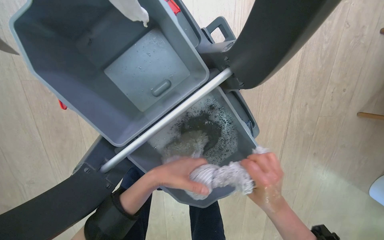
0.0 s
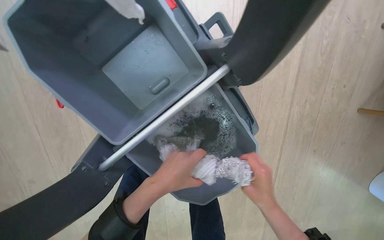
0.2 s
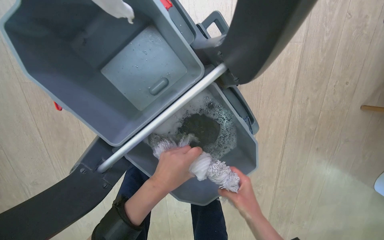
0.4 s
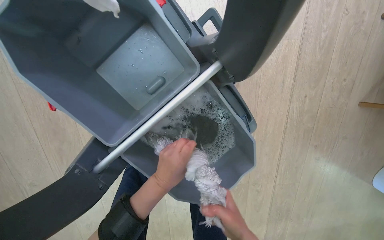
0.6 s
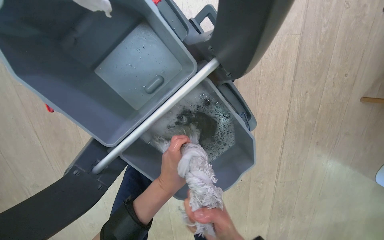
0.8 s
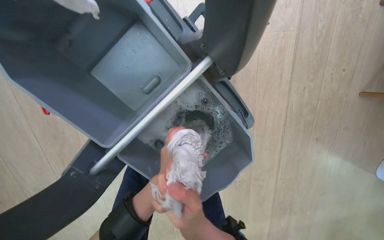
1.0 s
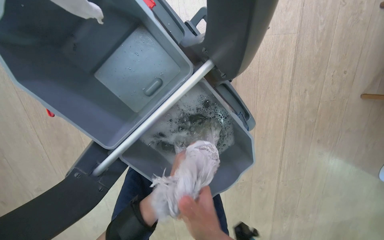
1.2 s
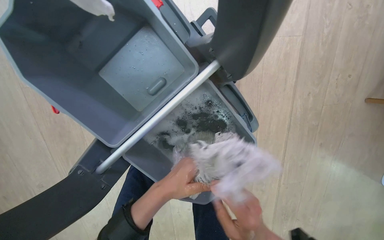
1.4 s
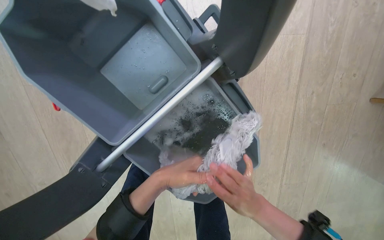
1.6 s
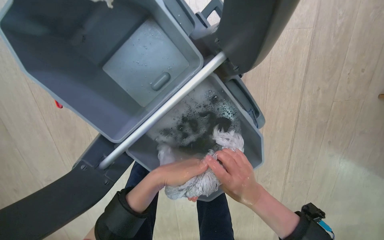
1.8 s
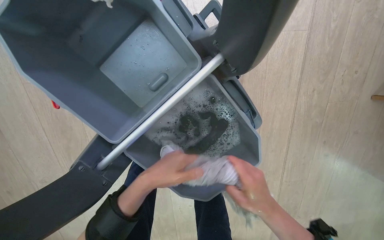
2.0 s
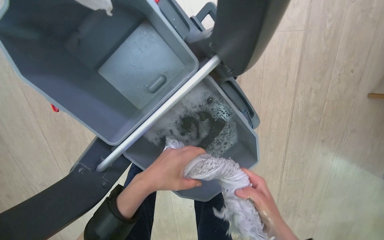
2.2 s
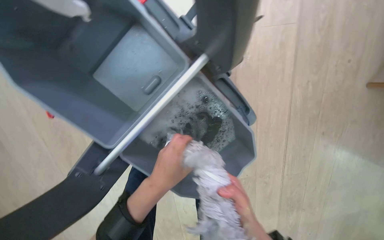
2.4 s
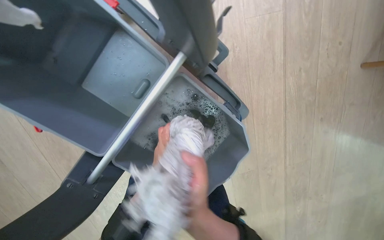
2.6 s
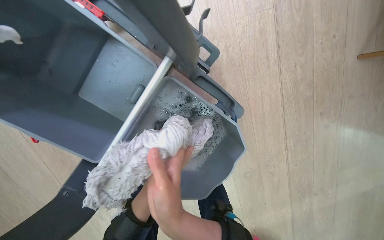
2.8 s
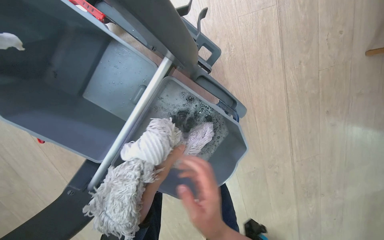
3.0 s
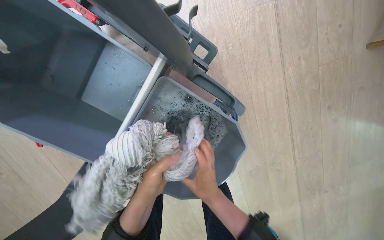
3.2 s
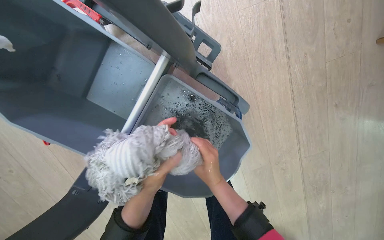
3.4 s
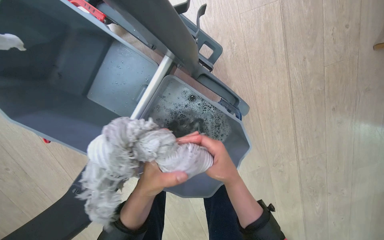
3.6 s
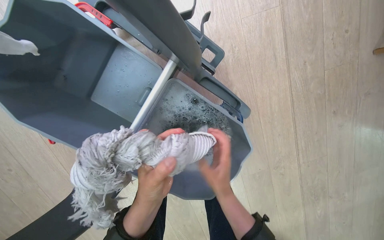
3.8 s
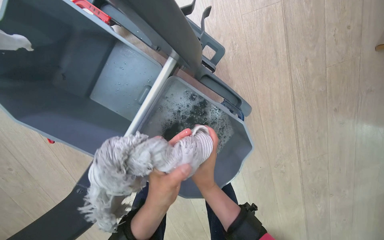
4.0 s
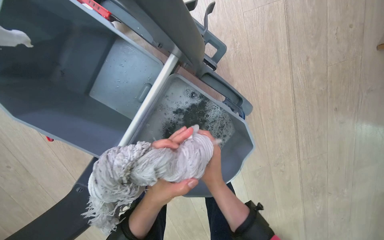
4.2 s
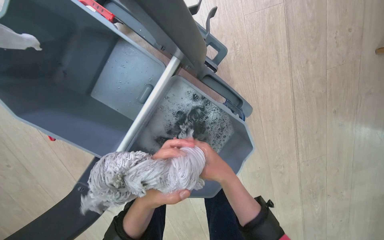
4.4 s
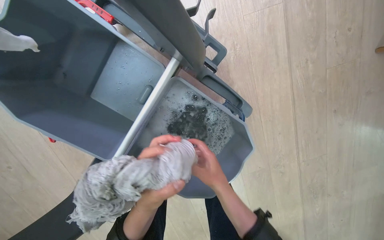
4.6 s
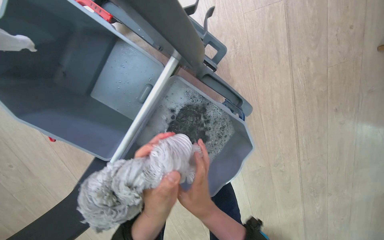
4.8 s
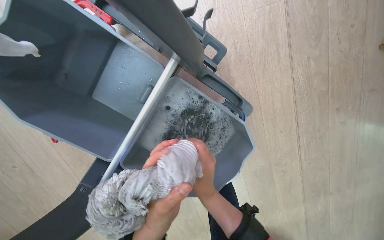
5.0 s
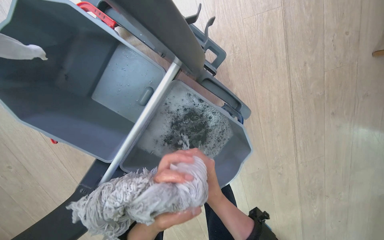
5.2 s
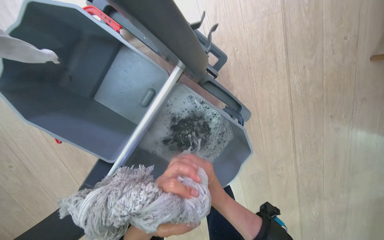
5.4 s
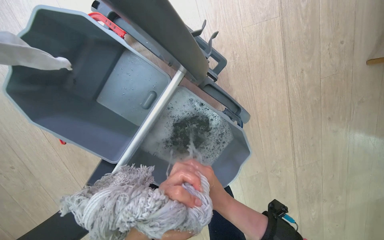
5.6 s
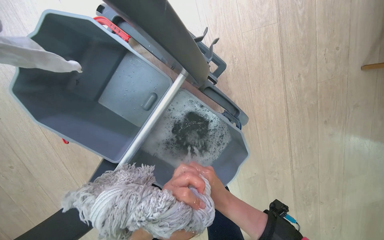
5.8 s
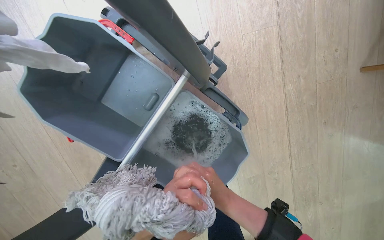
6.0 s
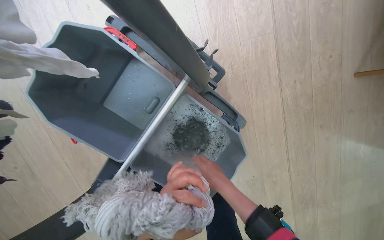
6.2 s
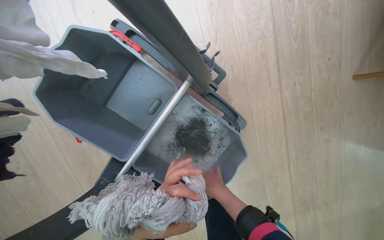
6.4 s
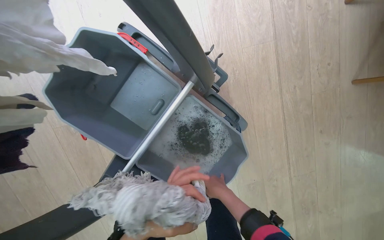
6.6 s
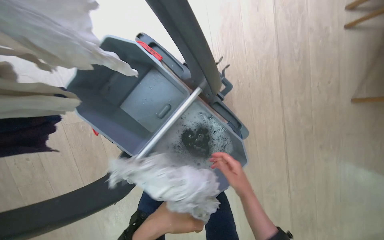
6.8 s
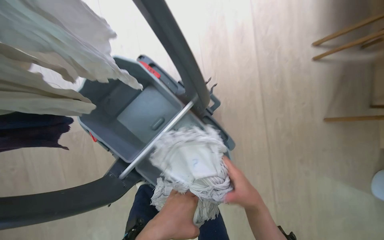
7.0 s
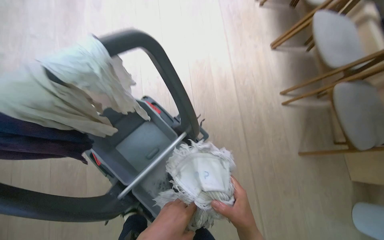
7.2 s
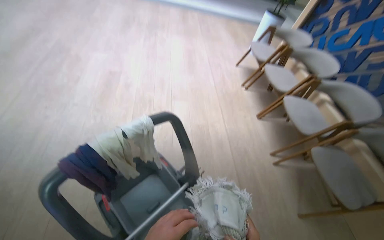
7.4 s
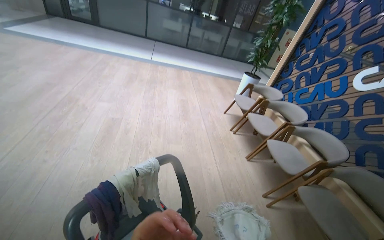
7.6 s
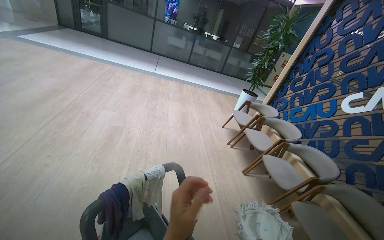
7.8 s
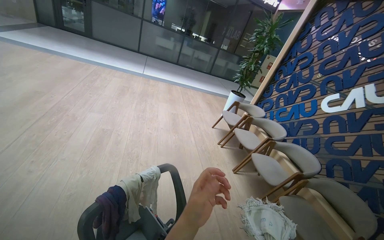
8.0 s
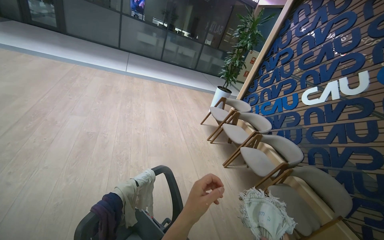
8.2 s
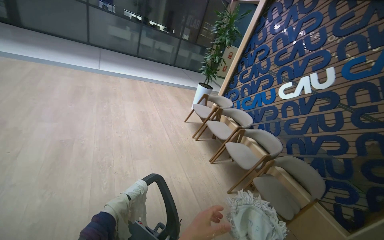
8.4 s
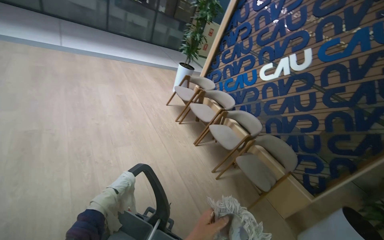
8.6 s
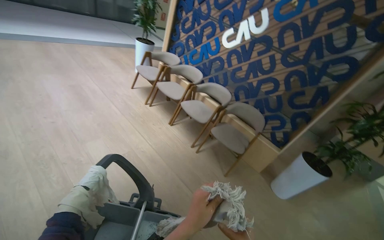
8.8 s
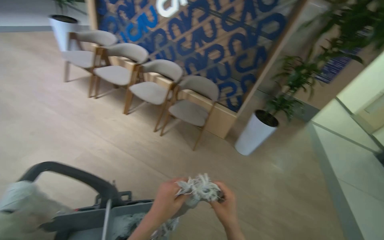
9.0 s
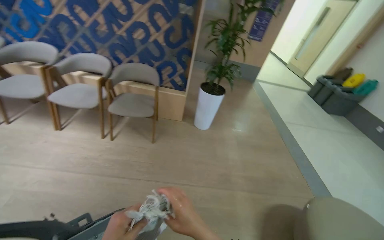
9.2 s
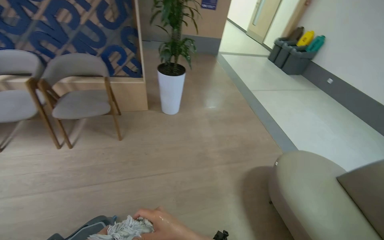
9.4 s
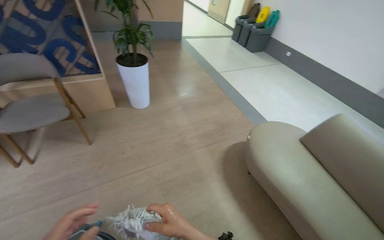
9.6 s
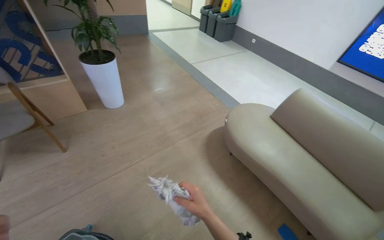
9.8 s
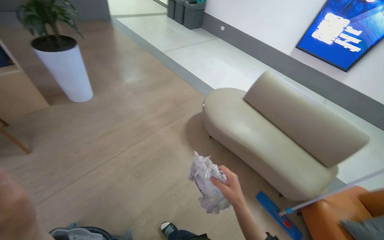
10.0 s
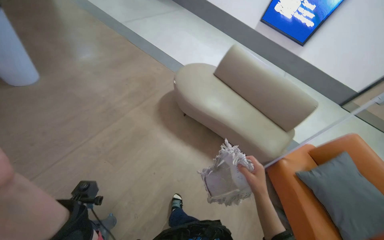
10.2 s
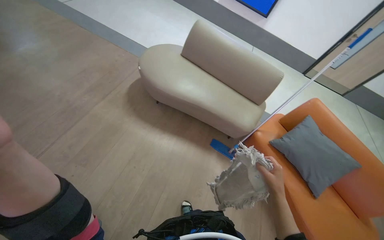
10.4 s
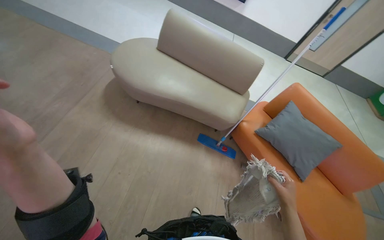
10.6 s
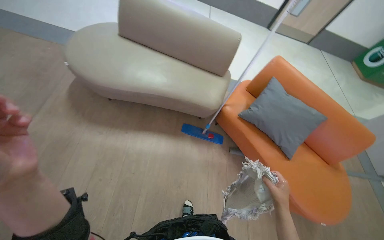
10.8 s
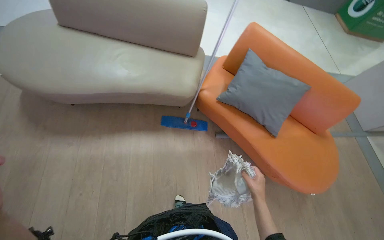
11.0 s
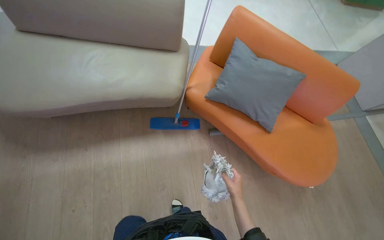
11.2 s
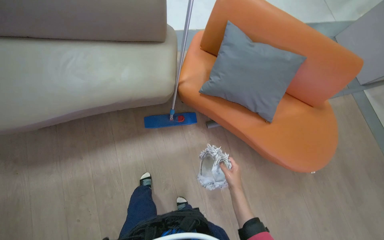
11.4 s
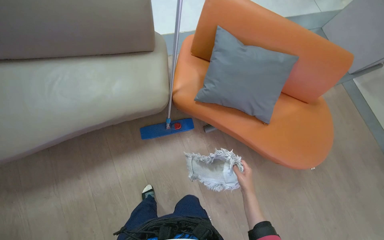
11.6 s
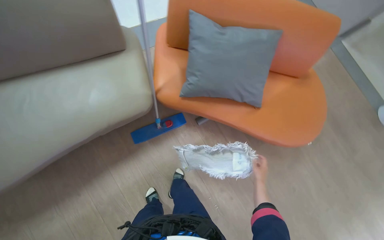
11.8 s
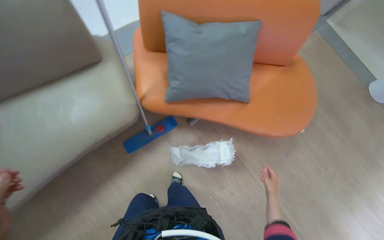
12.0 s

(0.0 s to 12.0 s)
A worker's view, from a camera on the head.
Job: preparing cleaning supplies.
The whole recording: Wringing cleaning cloth. The worker wrings out a cleaning cloth in the bucket of the cleaning cart.
1.6 s - 3.0 s: The right hand moves nearer to the camera and to the right, some 20 cm.
3.0 s - 4.4 s: The right hand shifts some 10 cm up the picture, and travels farther from the camera and back again, approximately 15 cm each way.
6.0 s - 7.6 s: The camera travels roughly 60 cm. The camera pitches upward, by some 70 degrees.
7.6 s - 9.0 s: The head turns to the right by roughly 55 degrees. The view tips downward by roughly 20 degrees.
9.0 s - 10.4 s: The wearer looks roughly 95 degrees further to the right. The view tips downward by some 35 degrees.
10.4 s - 12.0 s: The wearer moves roughly 90 cm. The wearer looks about 60 degrees further to the right. The view tips downward by about 35 degrees.

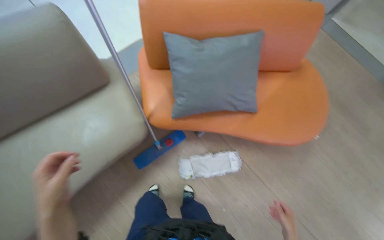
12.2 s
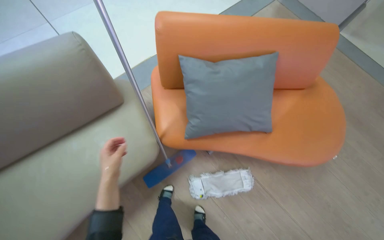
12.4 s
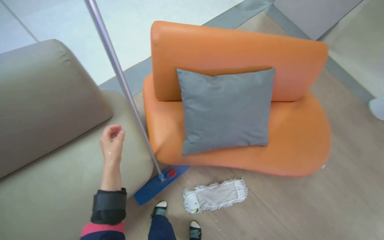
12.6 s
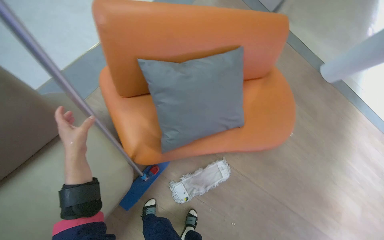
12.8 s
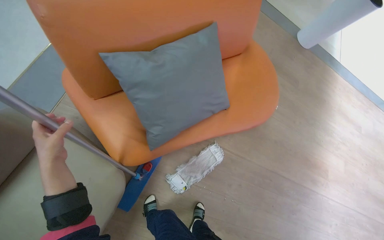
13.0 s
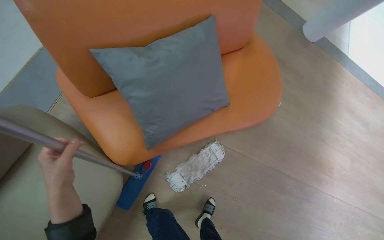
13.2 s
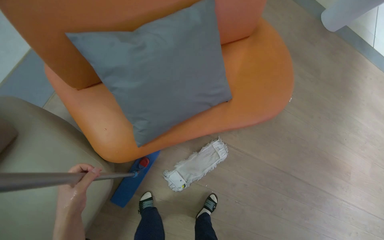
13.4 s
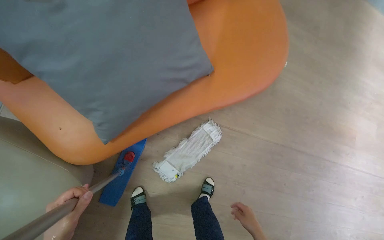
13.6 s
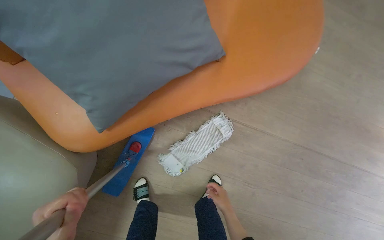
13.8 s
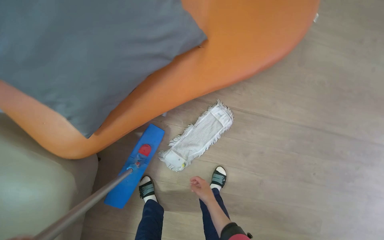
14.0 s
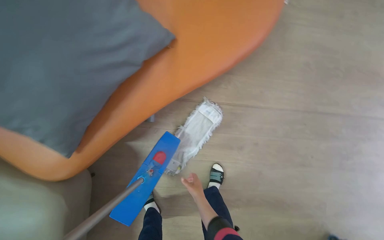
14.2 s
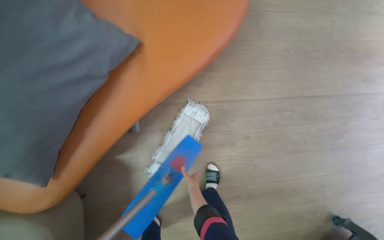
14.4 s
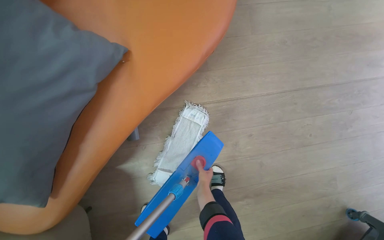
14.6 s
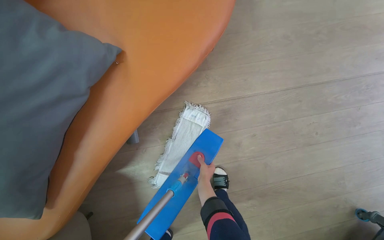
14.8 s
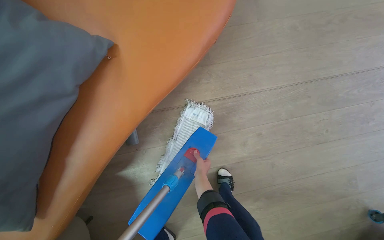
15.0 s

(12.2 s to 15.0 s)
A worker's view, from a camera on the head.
Job: preparing cleaning supplies.
The whole recording: Wringing cleaning cloth. The worker wrings out a cleaning cloth in the bucket of the cleaning cart.
12.2 s - 13.6 s: The head turns to the right by about 30 degrees. The view tilts roughly 20 degrees downward.
13.6 s - 15.0 s: The camera travels some 40 cm. Everything in view rotates some 25 degrees counterclockwise.

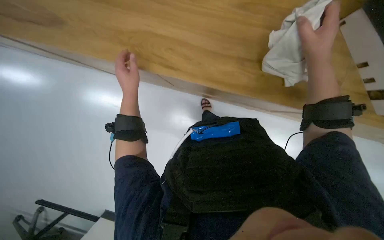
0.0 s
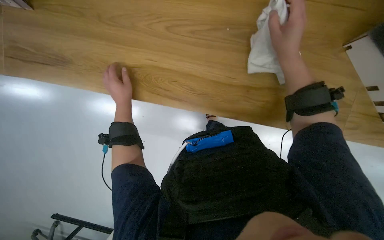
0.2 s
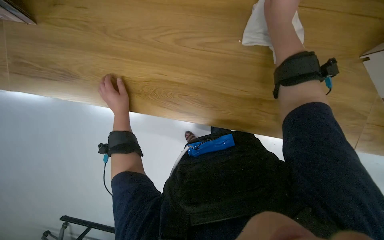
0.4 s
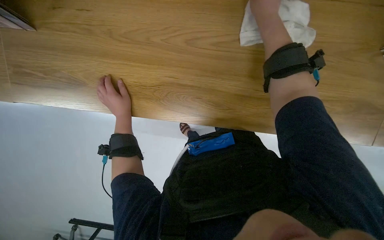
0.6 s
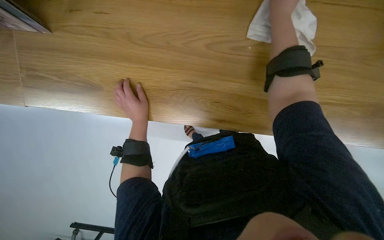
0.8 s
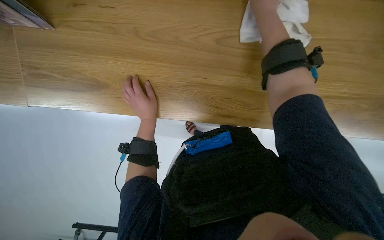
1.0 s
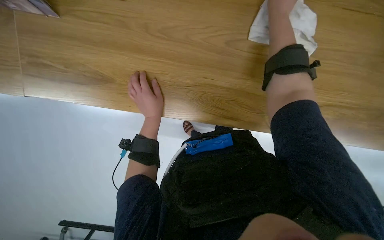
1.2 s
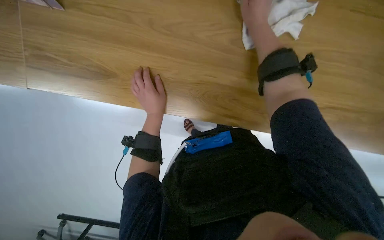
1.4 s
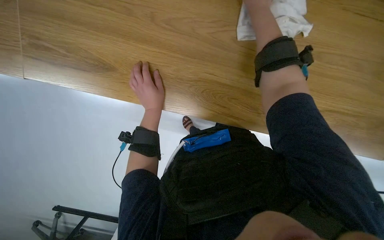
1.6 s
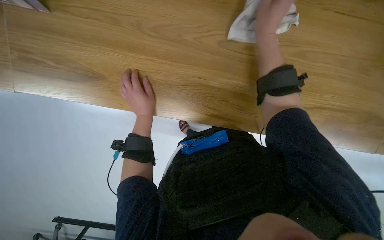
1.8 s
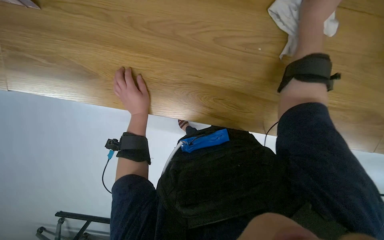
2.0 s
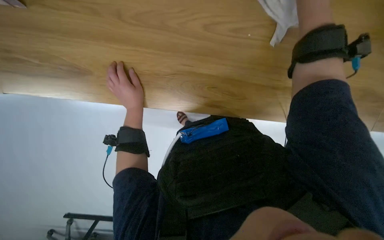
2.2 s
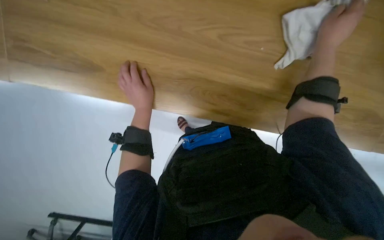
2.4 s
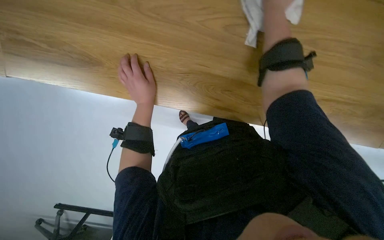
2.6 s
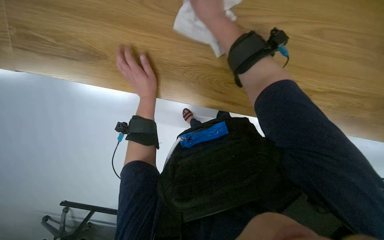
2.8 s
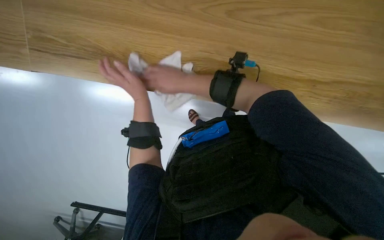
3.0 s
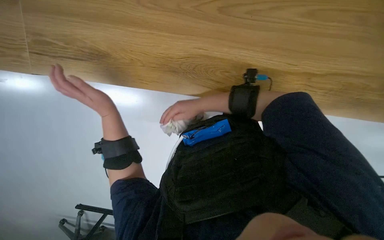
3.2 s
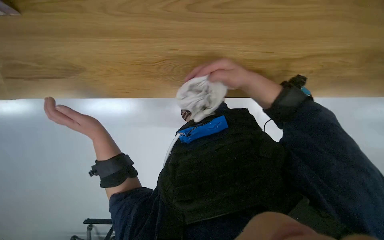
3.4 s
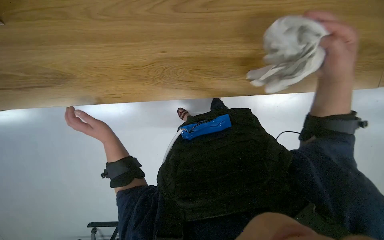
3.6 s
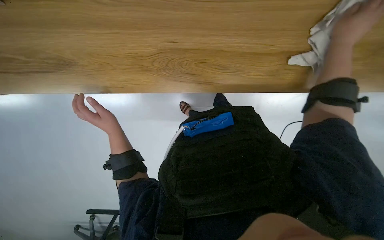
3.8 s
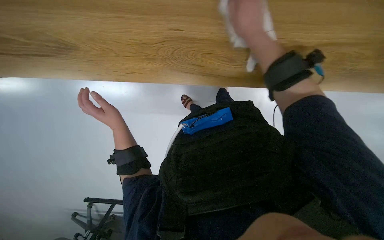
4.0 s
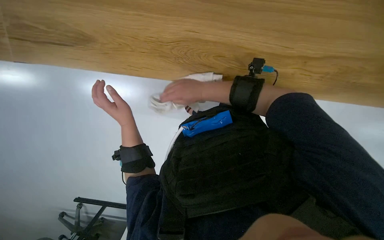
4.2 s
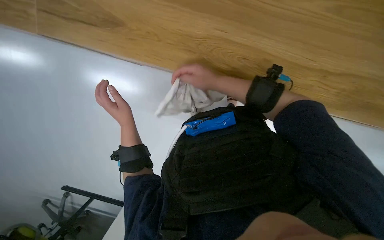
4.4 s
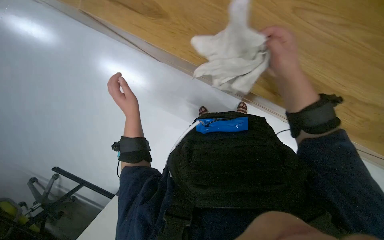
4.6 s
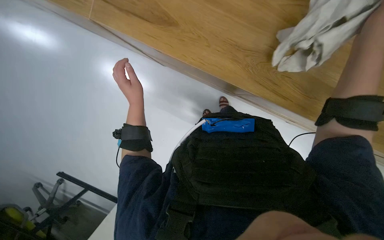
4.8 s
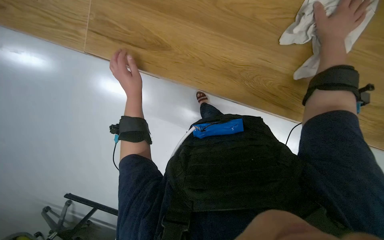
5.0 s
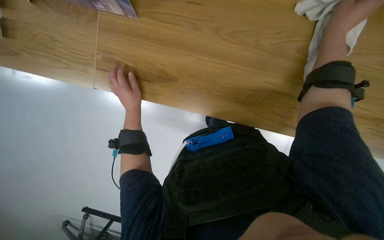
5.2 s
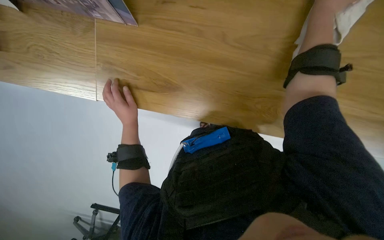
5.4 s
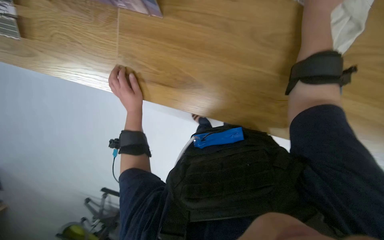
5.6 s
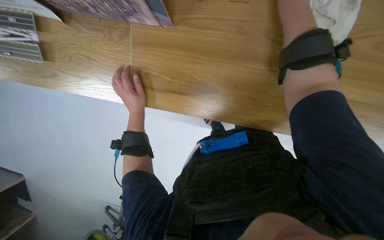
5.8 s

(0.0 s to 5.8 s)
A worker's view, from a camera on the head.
Job: wiping surfaces.
The whole recording: Wiping wooden desk surface. The worker wipes the wooden desk surface with a white cloth.
0.0 s - 1.4 s: The right hand moves to the left and up the picture, some 25 cm.
2.8 s - 4.4 s: The left hand heads to the left and down the picture, covering some 25 cm.
